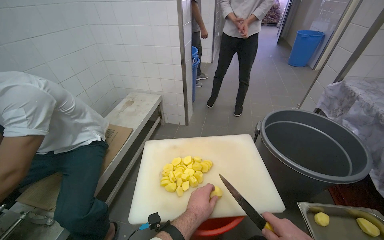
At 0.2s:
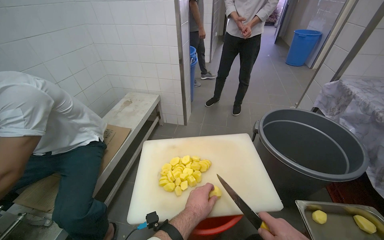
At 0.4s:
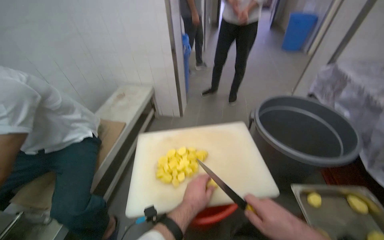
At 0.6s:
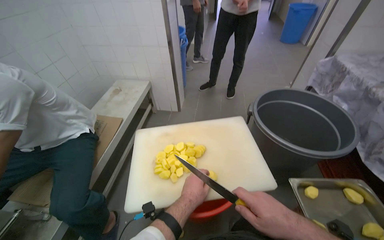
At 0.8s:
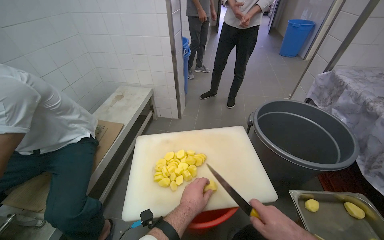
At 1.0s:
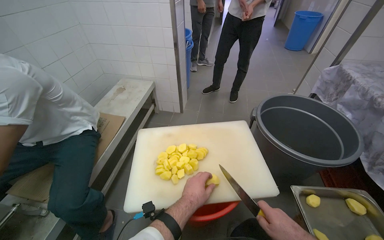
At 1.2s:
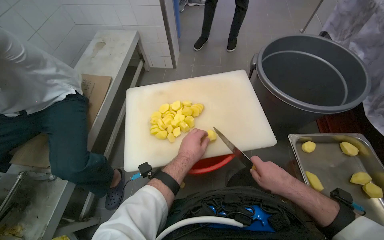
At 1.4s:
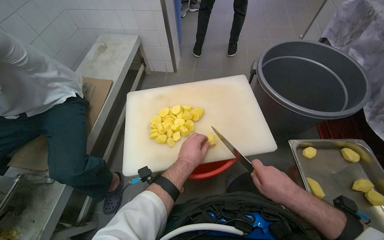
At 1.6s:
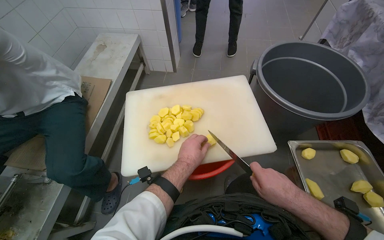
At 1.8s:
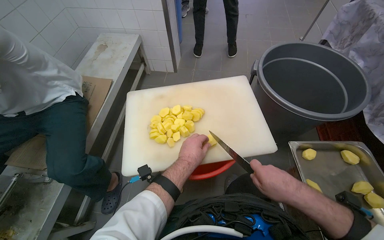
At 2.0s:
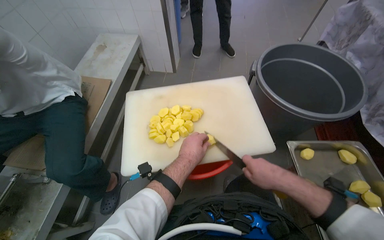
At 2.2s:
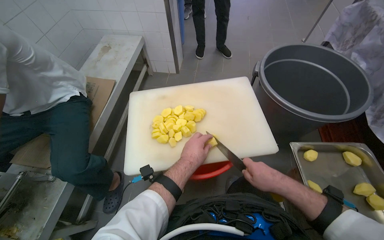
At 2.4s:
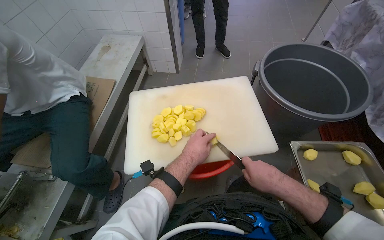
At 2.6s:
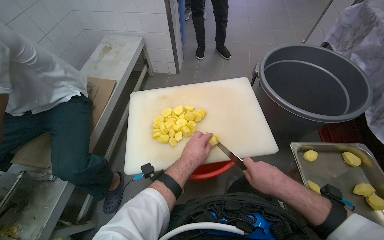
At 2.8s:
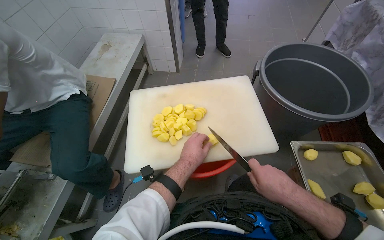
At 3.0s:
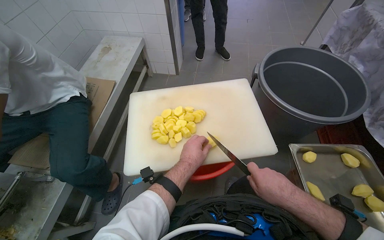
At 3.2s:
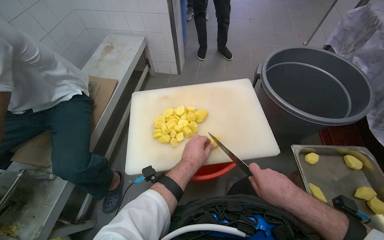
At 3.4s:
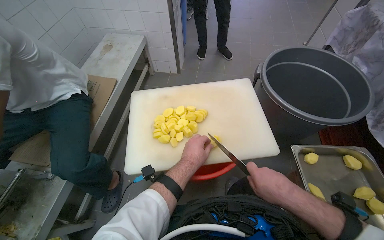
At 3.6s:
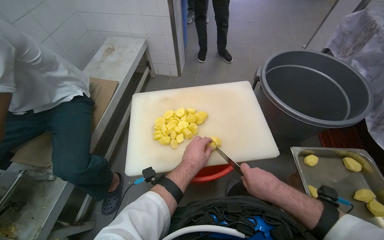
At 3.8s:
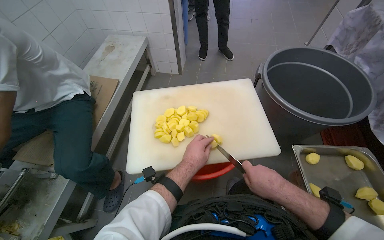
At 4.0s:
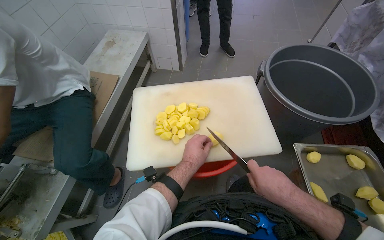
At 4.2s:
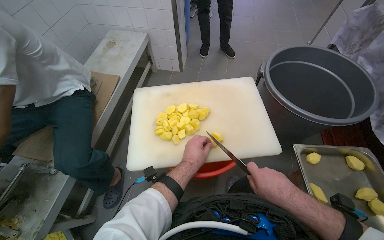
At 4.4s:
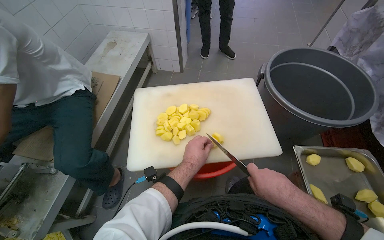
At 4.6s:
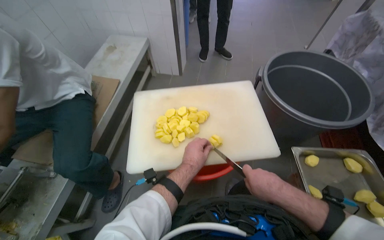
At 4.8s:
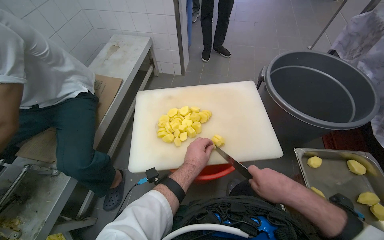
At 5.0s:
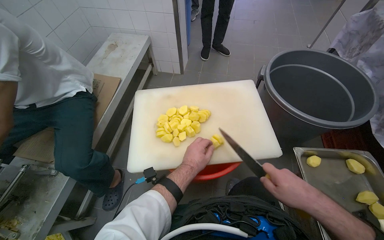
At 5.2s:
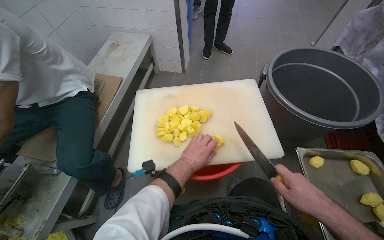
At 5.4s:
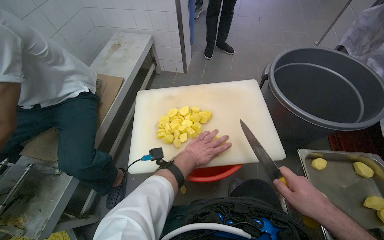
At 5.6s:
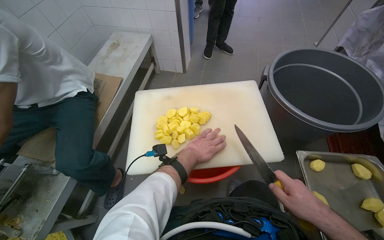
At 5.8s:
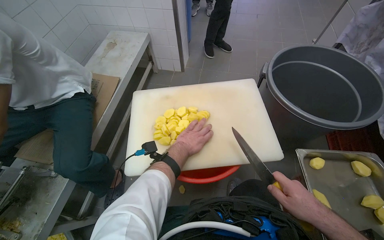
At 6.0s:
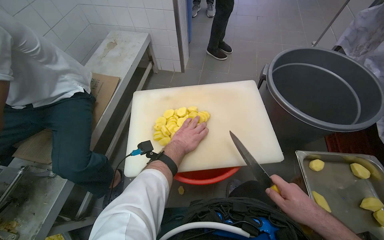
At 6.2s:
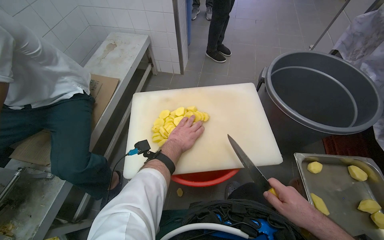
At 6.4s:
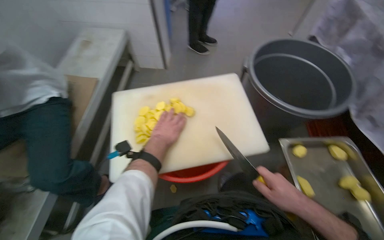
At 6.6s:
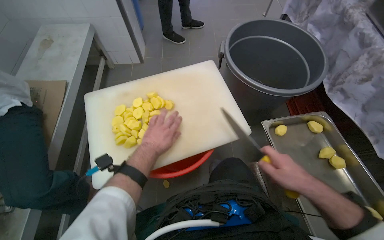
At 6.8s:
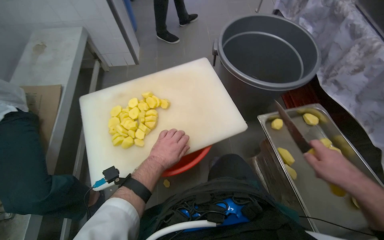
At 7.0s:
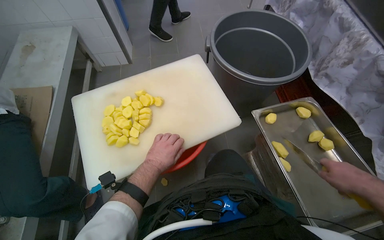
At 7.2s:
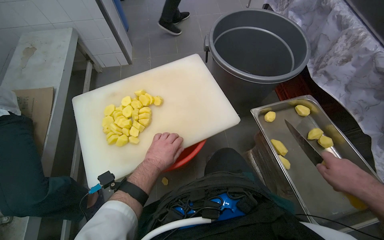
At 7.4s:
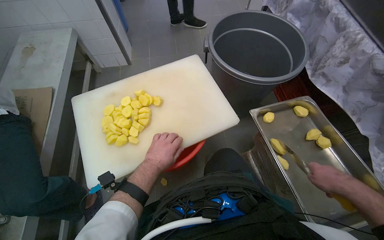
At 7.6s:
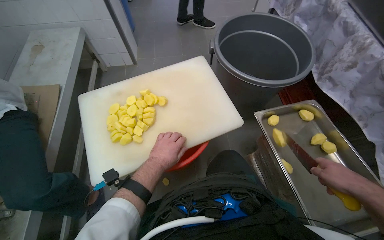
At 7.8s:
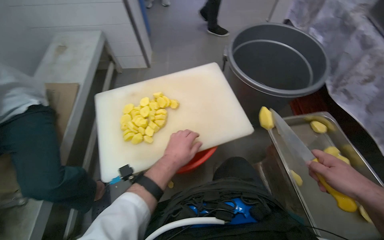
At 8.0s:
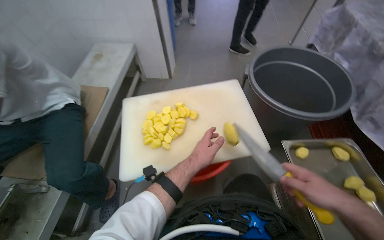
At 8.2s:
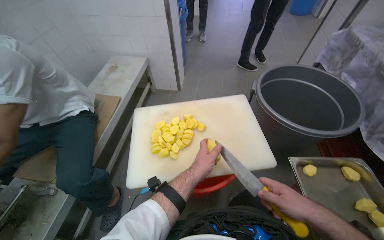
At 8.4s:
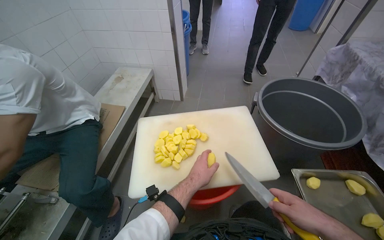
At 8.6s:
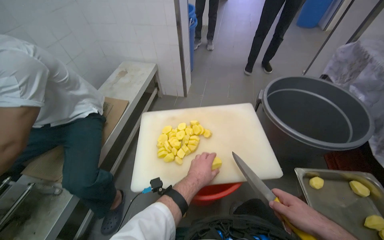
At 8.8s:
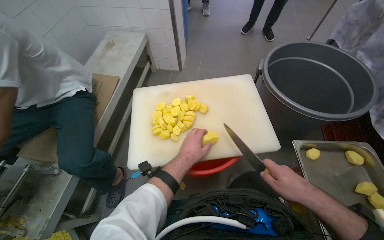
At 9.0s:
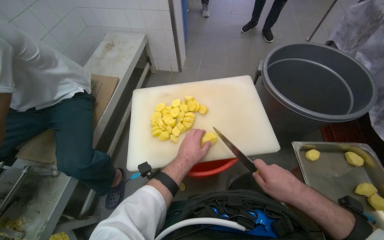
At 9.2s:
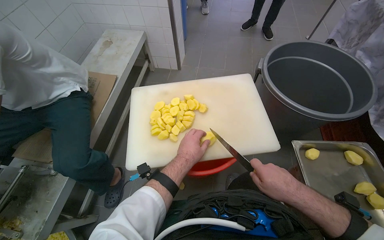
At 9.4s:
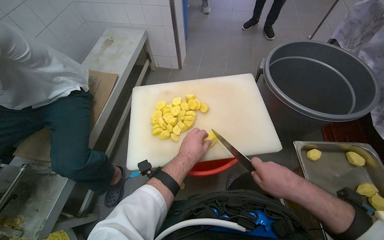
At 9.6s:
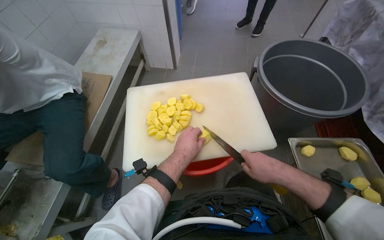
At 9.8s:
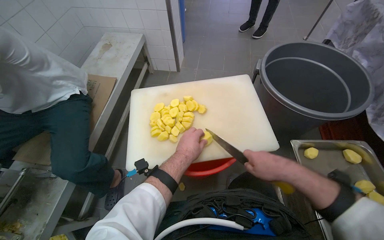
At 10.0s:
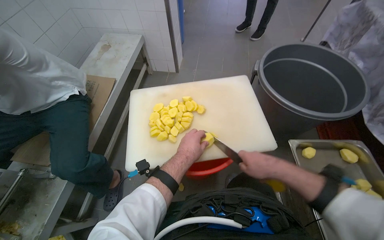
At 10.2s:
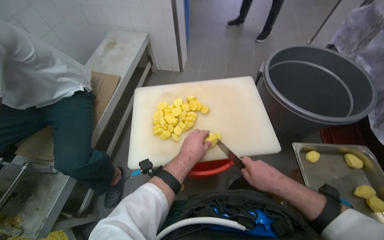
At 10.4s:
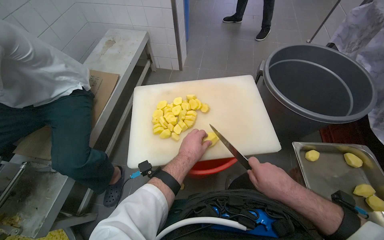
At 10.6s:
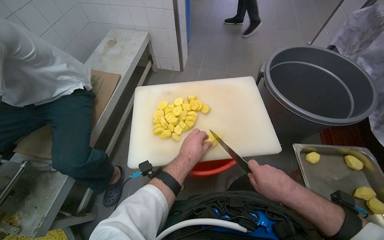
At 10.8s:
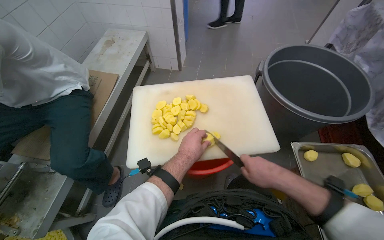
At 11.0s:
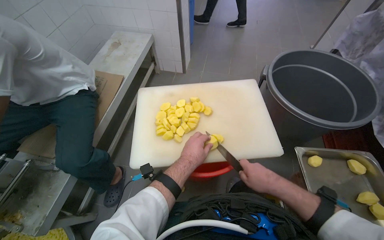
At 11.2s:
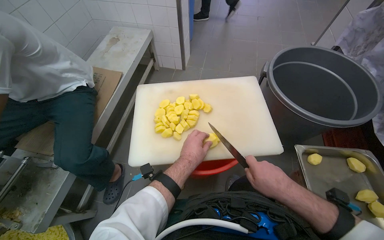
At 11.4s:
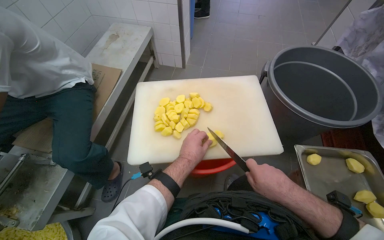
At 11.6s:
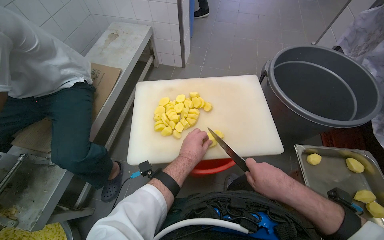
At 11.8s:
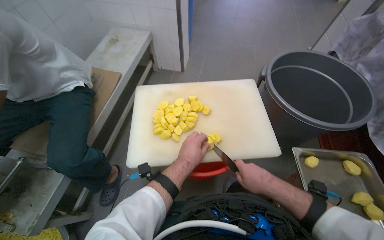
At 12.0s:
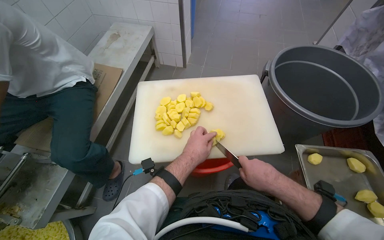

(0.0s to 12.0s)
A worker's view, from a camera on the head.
Job: preparing food.
The whole recording: Slicing potatoes on cutting board. The worker slices potatoes into smaller pieces on a white cutting board.
0.0s - 1.6s: The camera pitches downward, by some 20 degrees.
1.6s - 4.4s: The hands make small movements and keep their place.
4.4s - 6.0s: The right hand heads to the right, covering about 10 cm; the left hand shifts roughly 10 cm farther from the camera.
6.0s - 7.6s: The right hand goes about 20 cm to the right.
7.6s - 9.0s: The right hand moves to the left, approximately 20 cm.
9.0s - 12.0s: The hands work in one place, with small movements.

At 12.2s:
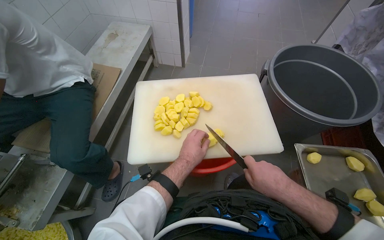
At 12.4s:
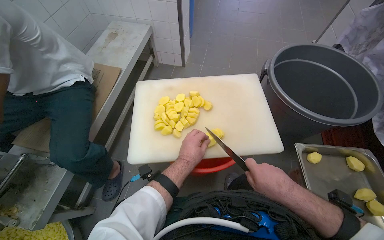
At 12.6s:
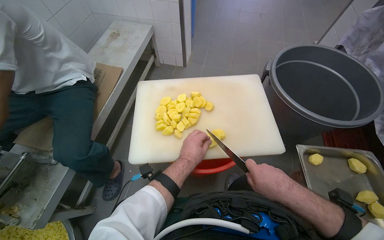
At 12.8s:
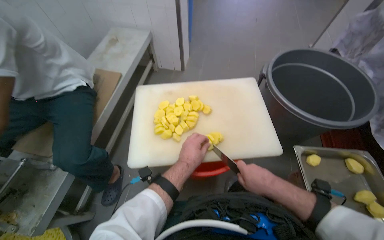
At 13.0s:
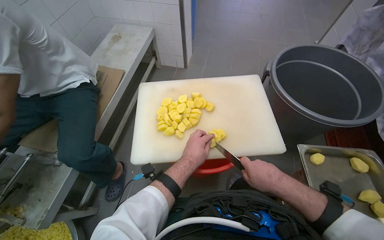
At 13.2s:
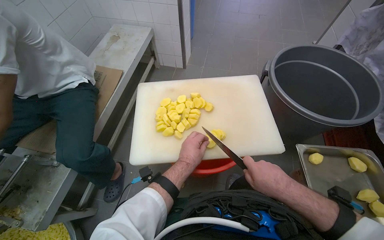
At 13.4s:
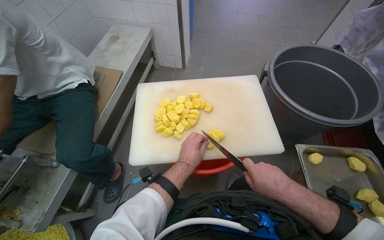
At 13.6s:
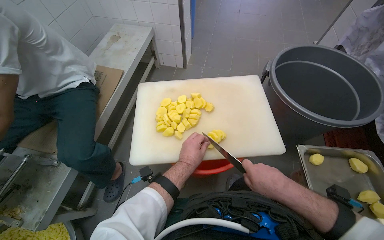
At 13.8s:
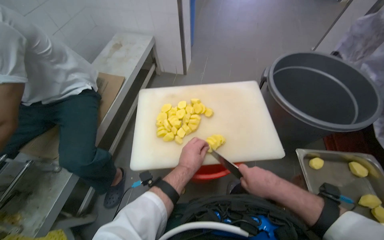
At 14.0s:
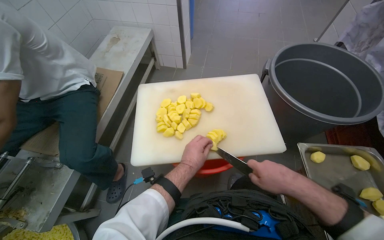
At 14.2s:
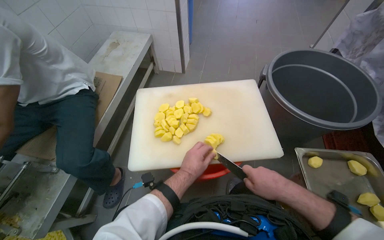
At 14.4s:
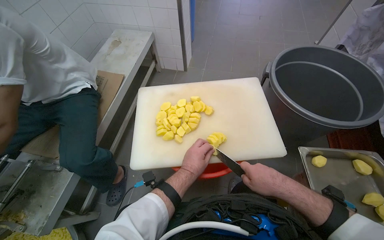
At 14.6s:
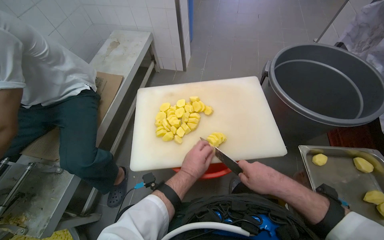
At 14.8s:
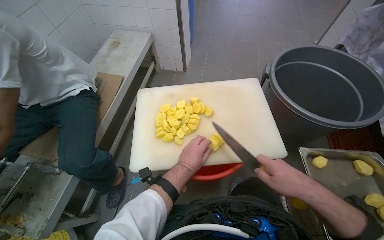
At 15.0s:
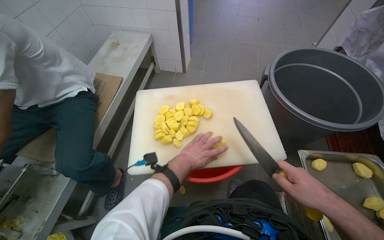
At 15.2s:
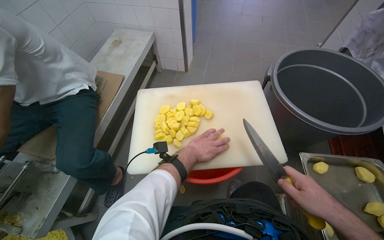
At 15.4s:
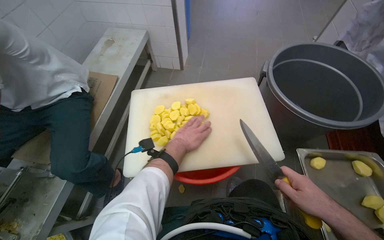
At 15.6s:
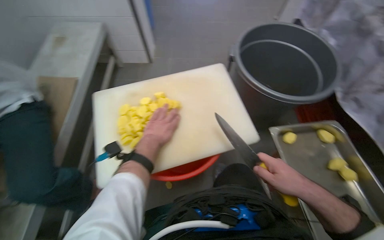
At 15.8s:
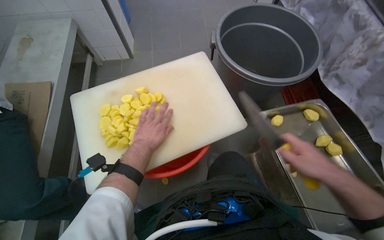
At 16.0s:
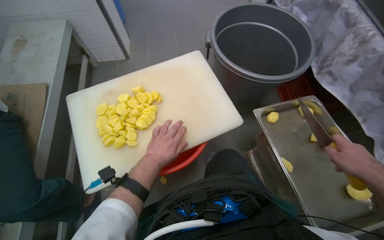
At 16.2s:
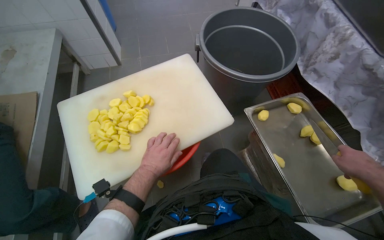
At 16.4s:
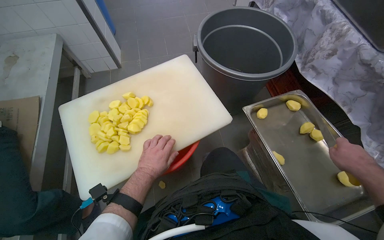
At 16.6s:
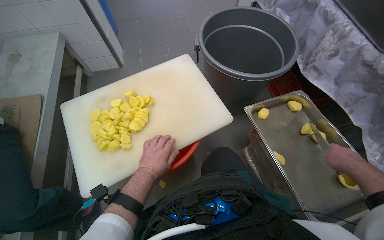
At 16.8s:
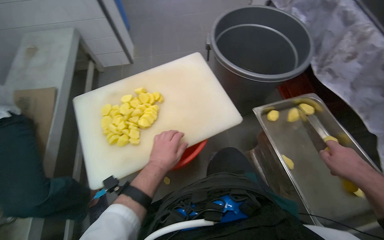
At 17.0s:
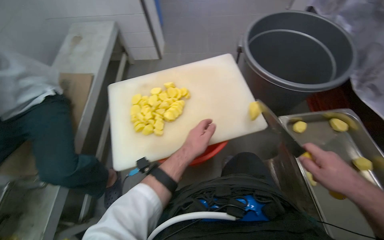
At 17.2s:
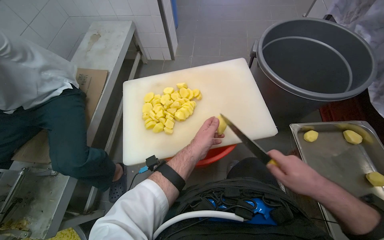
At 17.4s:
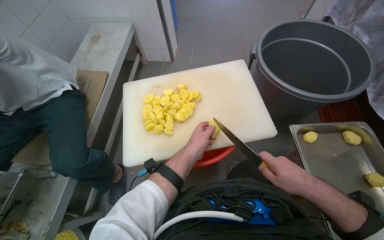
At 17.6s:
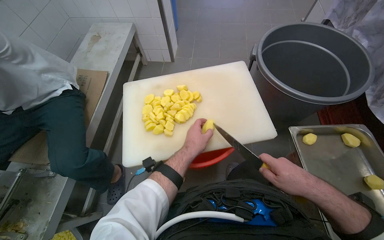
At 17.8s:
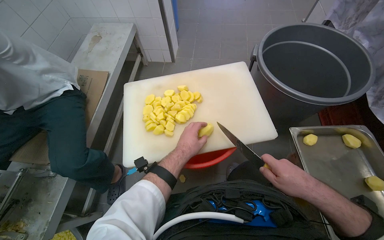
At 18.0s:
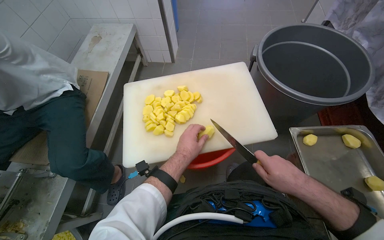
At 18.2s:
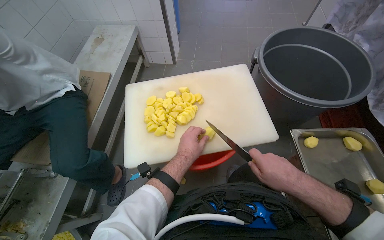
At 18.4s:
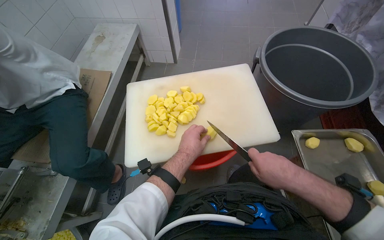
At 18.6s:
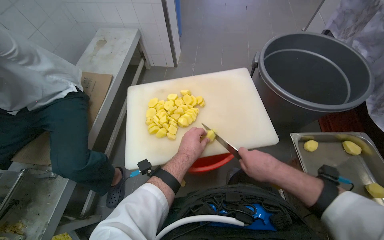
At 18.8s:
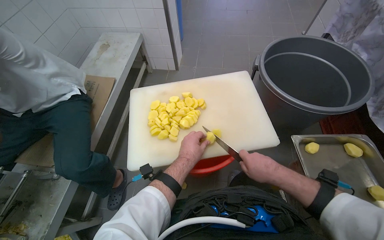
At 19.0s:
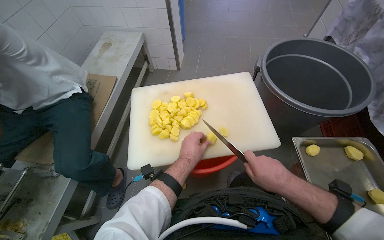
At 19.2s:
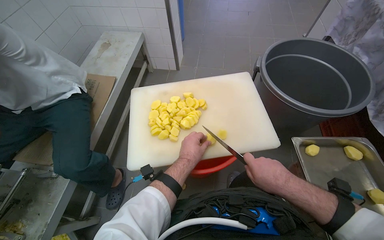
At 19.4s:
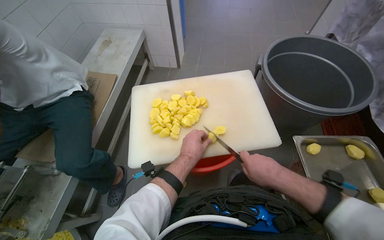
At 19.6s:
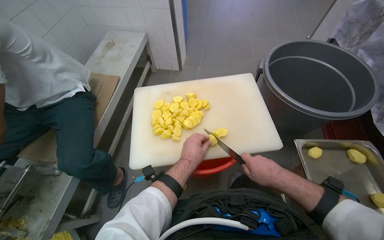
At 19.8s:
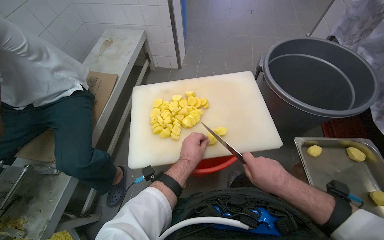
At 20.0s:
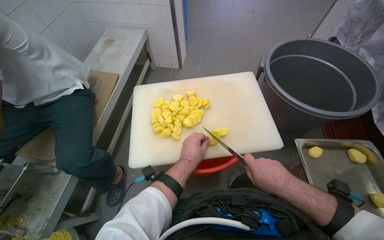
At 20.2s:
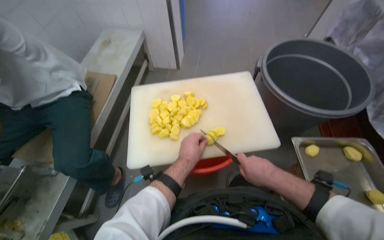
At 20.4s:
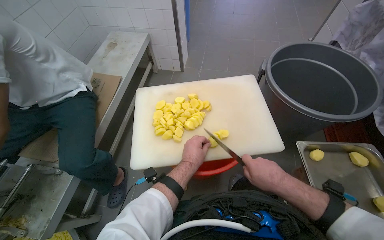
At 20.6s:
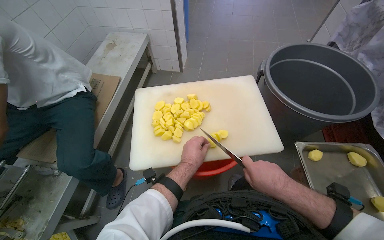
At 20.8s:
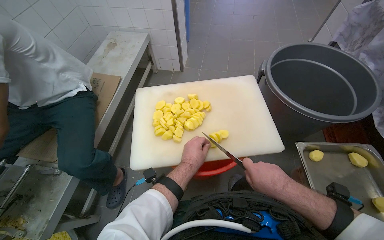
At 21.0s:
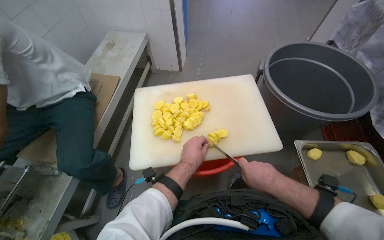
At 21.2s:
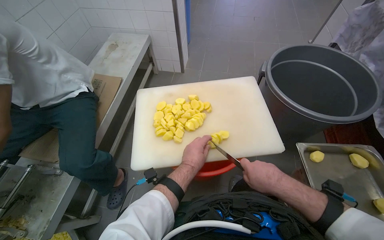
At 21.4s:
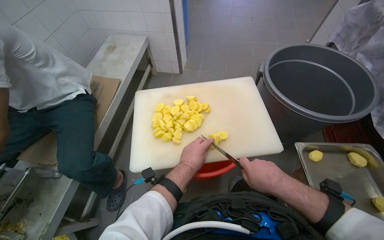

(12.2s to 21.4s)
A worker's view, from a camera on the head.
Job: preparing food.
The whole recording: Slicing potatoes on cutting board. The worker slices potatoes into smaller pieces on a white cutting board.
12.2s - 13.8s: The hands stay close to where they were, moving slightly.
13.8s - 15.2s: The right hand goes some 10 cm to the right.
15.2s - 16.8s: The right hand moves to the right, approximately 20 cm.
16.8s - 18.4s: The right hand goes some 25 cm to the left.
18.4s - 21.4s: The hands make small movements and keep their place.
